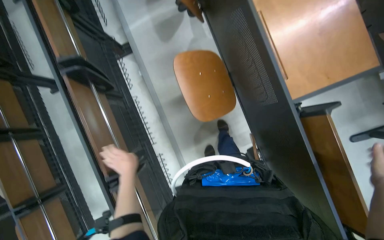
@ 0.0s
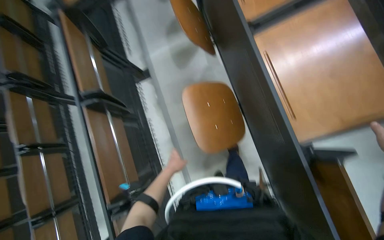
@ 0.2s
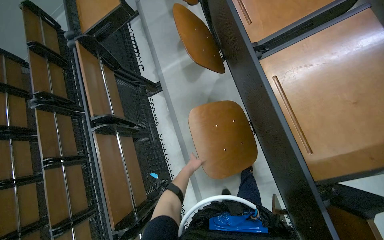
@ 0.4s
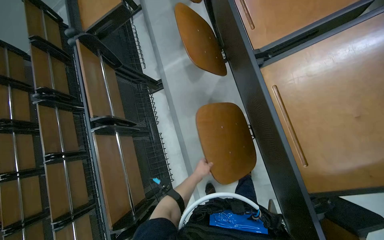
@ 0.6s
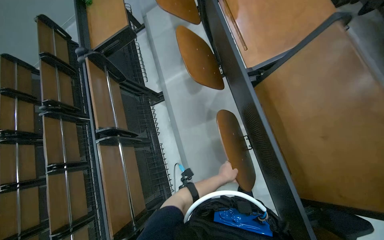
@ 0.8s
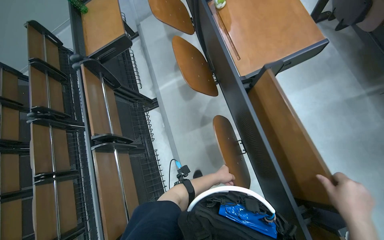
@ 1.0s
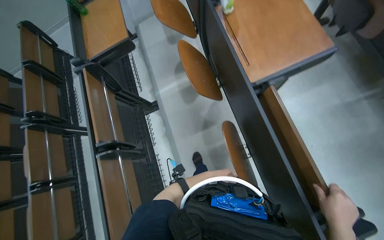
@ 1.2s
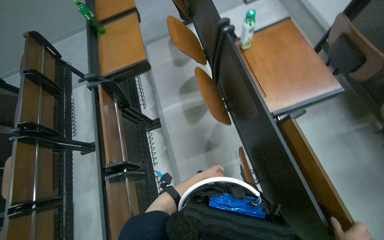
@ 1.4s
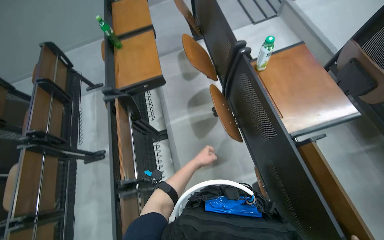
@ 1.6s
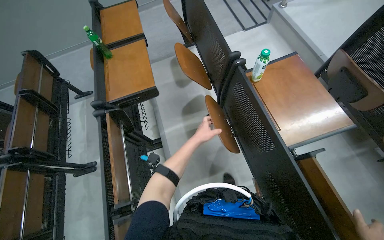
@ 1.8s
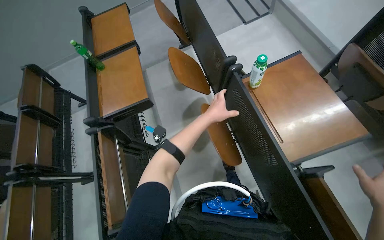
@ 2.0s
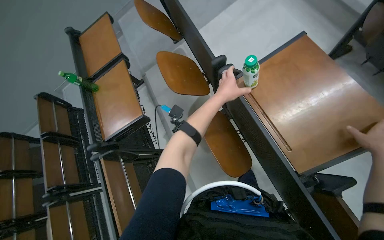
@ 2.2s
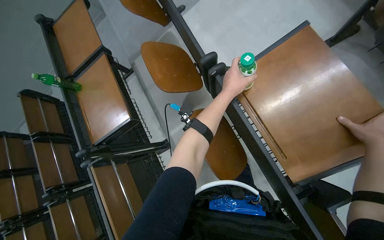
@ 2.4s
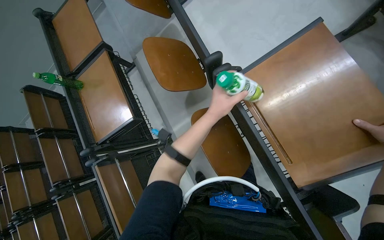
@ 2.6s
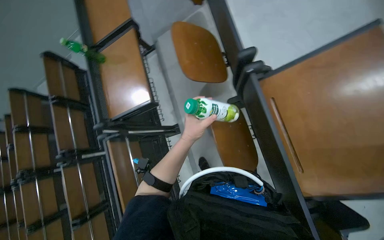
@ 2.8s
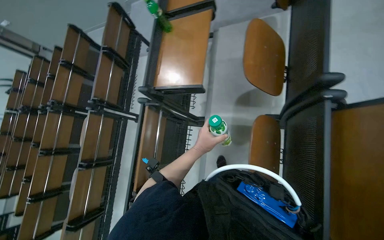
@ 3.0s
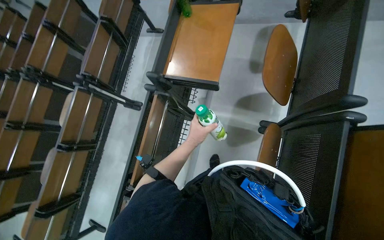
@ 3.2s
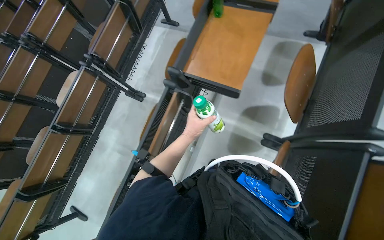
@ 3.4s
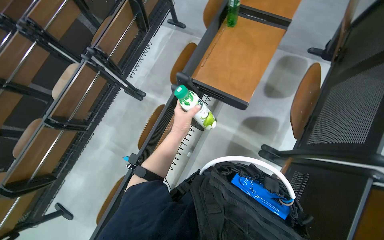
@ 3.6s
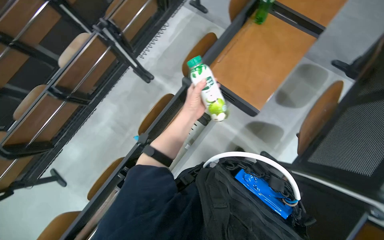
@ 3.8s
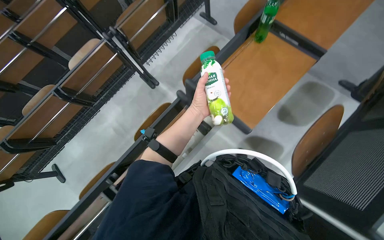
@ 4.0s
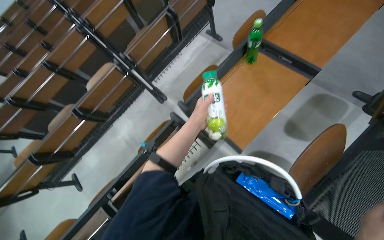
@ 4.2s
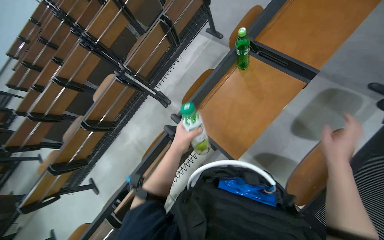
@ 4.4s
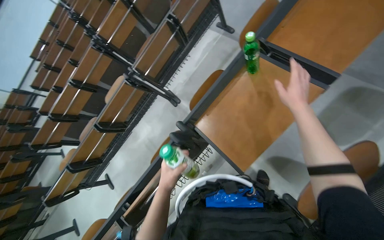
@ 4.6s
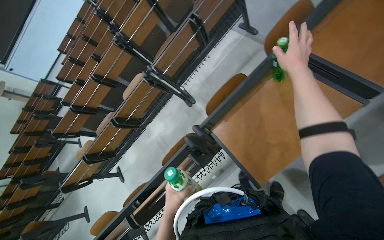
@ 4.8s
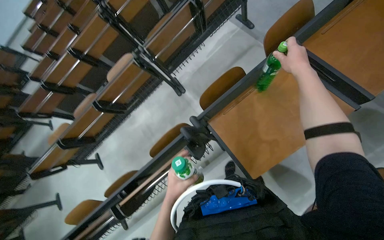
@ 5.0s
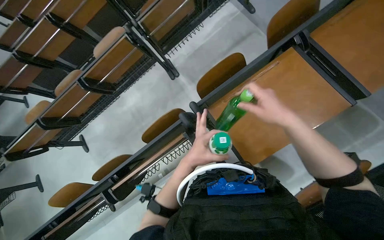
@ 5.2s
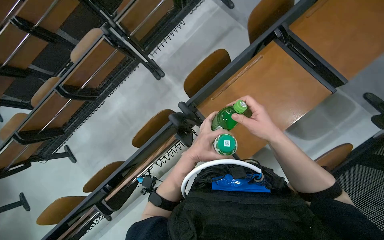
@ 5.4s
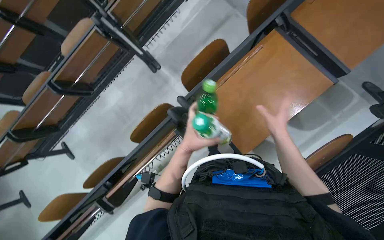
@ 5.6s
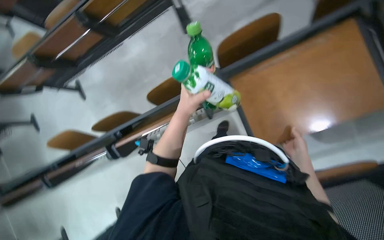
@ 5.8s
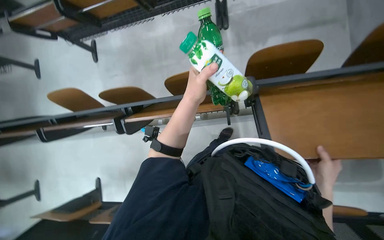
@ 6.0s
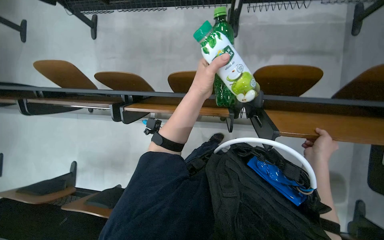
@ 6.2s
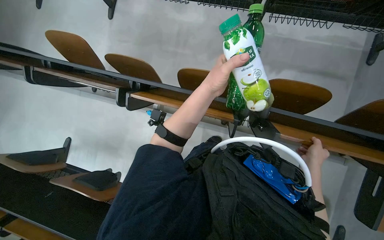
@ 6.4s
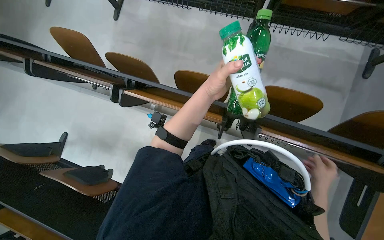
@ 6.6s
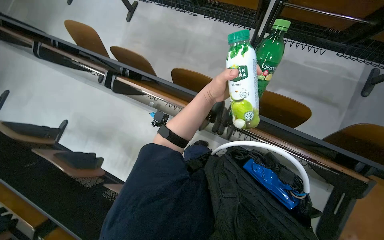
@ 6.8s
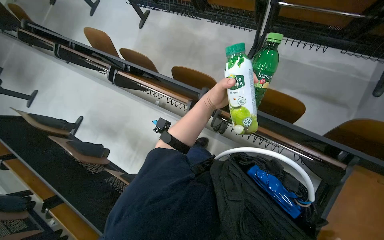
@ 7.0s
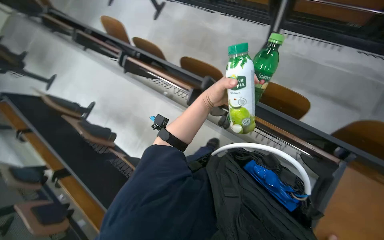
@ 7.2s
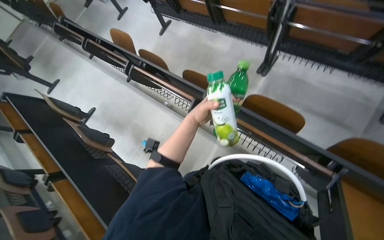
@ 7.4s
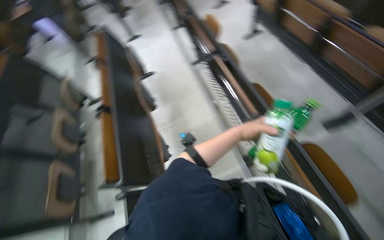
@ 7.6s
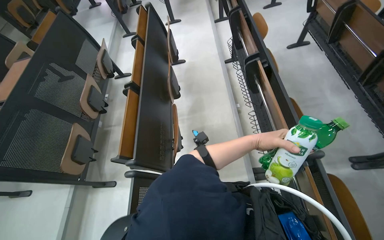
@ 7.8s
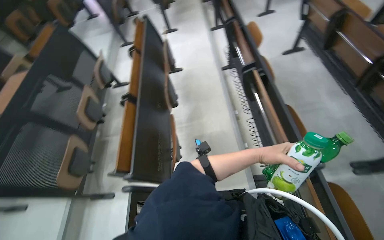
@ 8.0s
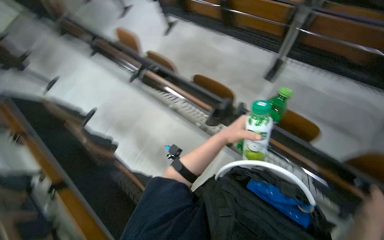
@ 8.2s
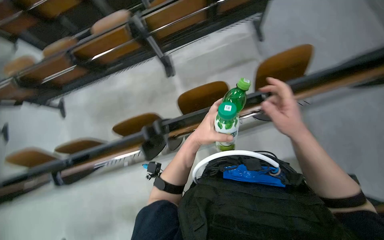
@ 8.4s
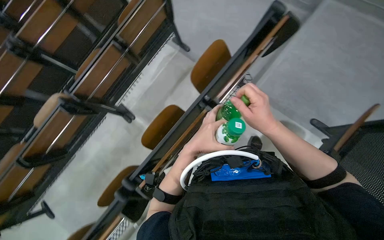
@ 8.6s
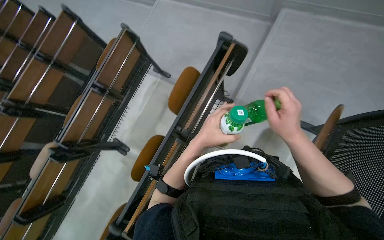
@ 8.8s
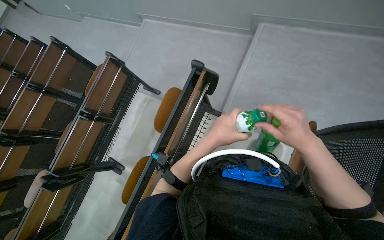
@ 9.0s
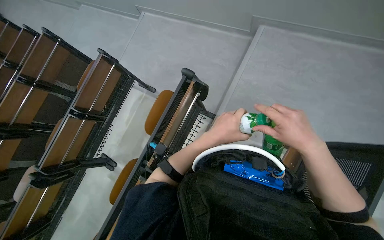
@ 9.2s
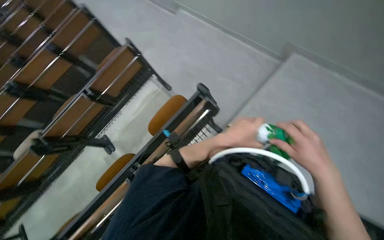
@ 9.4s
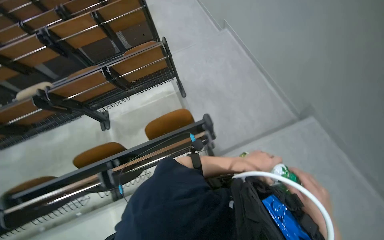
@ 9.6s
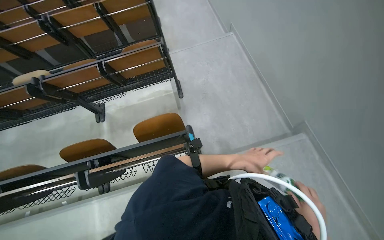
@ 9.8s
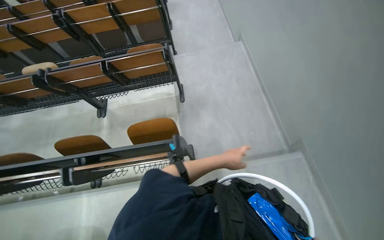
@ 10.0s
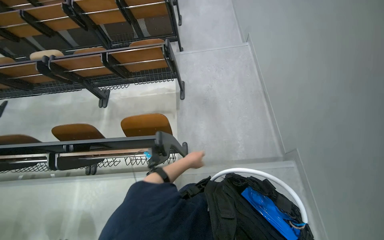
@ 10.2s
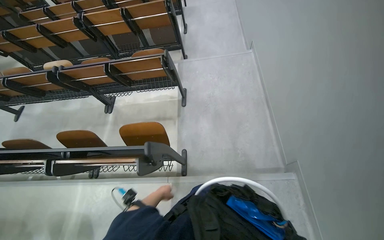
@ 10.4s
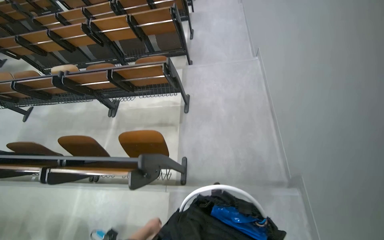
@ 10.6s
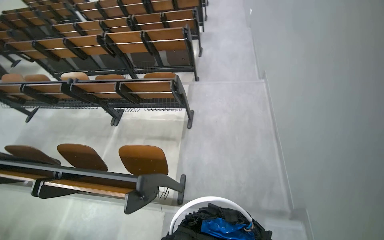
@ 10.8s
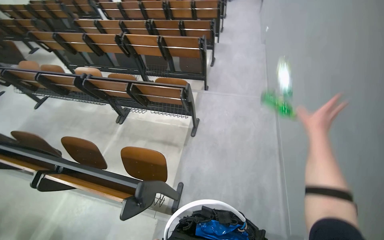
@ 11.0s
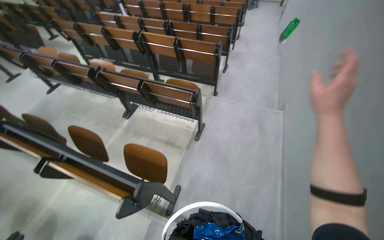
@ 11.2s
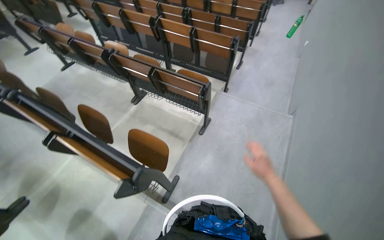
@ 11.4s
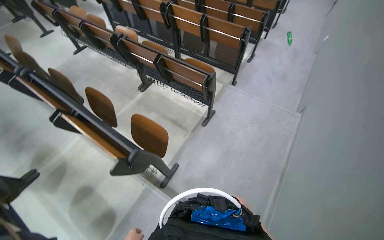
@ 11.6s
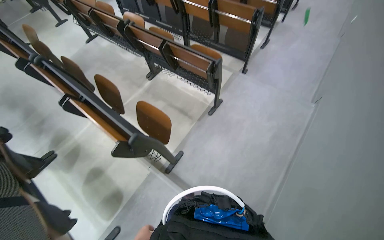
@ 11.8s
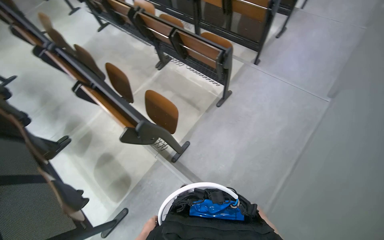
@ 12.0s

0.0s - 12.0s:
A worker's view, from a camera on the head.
Job: organizing items.
The whole recording: Folding classroom desks. The worker clears bottles from desks and folds classroom desks.
0.0s - 1.6s: The view tips upward by some 25 degrees.
1.6s - 3.0s: The head travels roughly 40 cm. The head turns to the left by approximately 20 degrees. The wearer looks roughly 20 degrees further downward.
3.0s - 4.4s: The head travels some 40 cm. The scene rotates clockwise by roughly 35 degrees.
4.4s - 6.0s: The camera pitches downward, by some 30 degrees. The scene turns some 40 degrees clockwise in the picture.
6.0s - 7.6s: The scene turns about 50 degrees clockwise in the picture.
9.0s - 10.4s: The head travels some 70 cm. The wearer's head swings about 60 degrees to the left.
10.4s - 12.0s: The wearer's head swings roughly 40 degrees to the left.

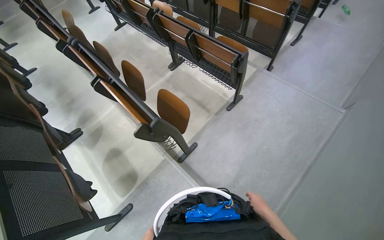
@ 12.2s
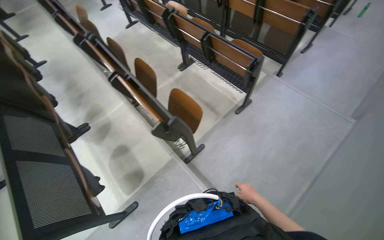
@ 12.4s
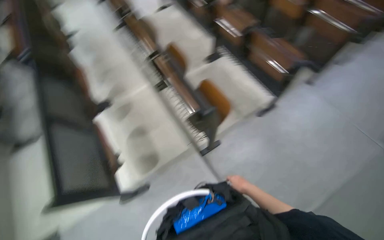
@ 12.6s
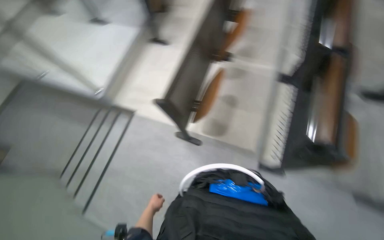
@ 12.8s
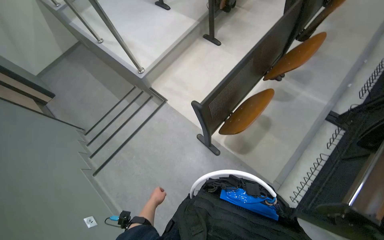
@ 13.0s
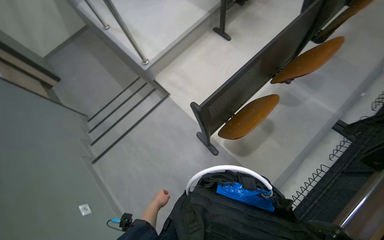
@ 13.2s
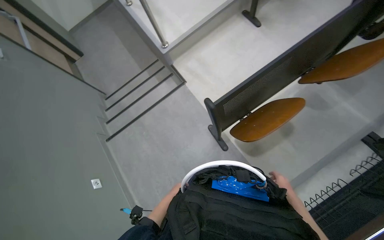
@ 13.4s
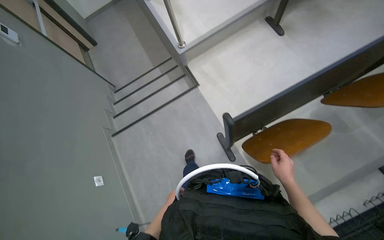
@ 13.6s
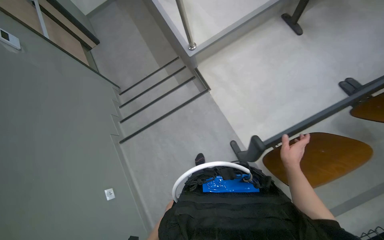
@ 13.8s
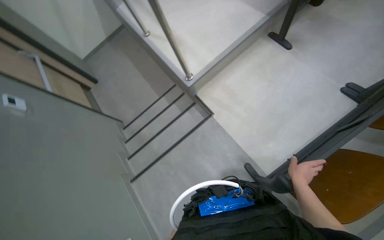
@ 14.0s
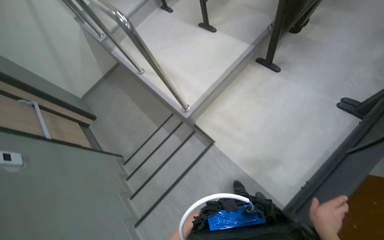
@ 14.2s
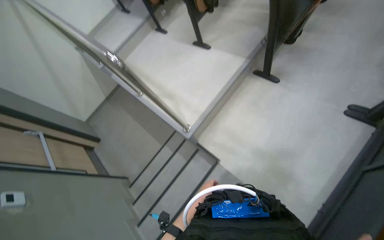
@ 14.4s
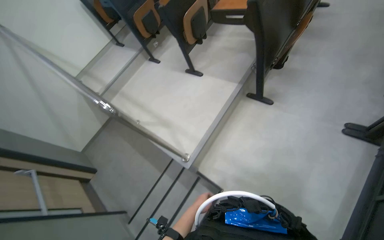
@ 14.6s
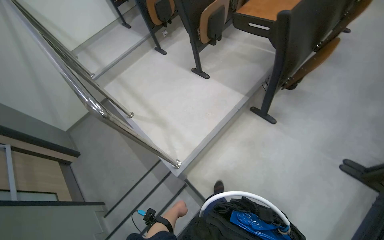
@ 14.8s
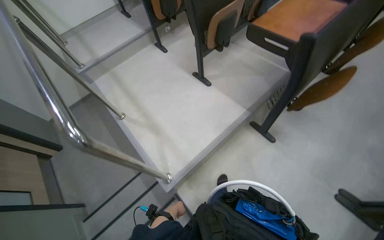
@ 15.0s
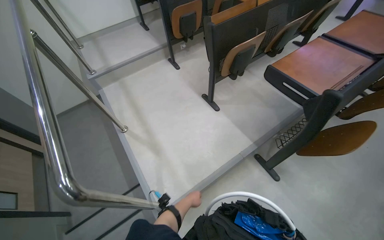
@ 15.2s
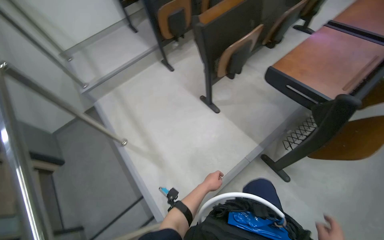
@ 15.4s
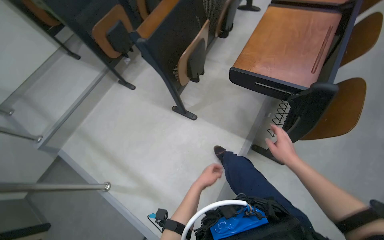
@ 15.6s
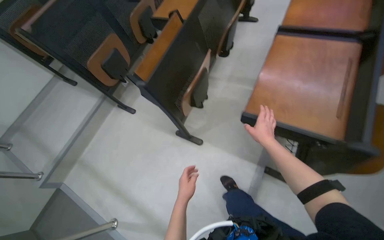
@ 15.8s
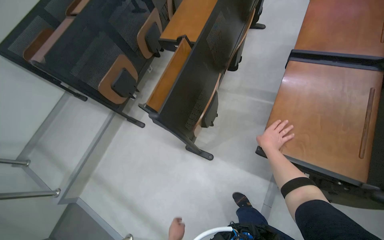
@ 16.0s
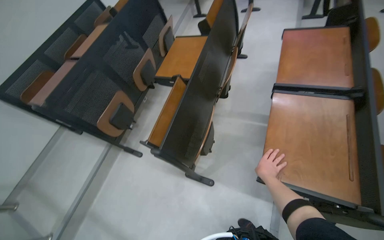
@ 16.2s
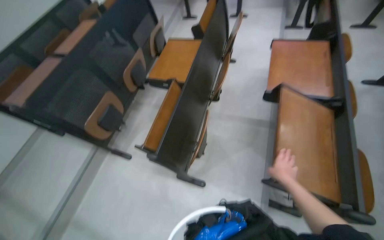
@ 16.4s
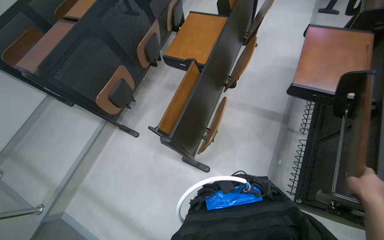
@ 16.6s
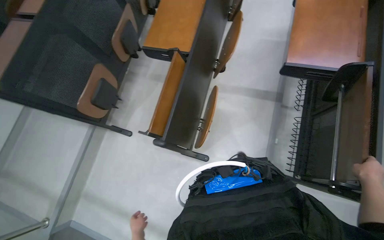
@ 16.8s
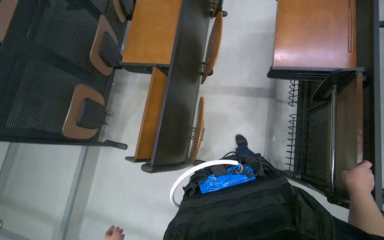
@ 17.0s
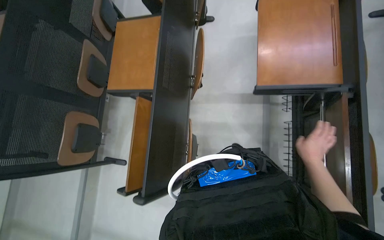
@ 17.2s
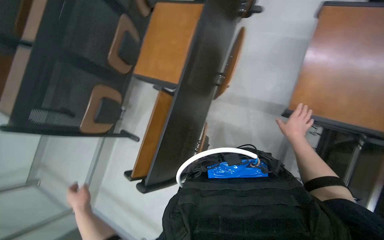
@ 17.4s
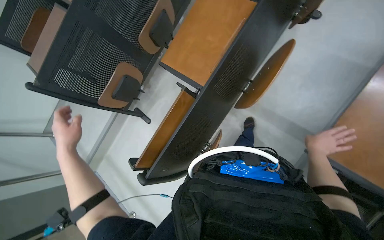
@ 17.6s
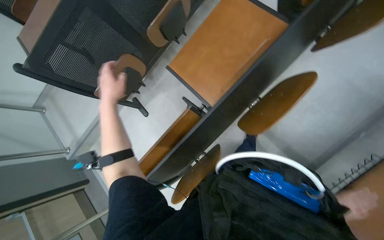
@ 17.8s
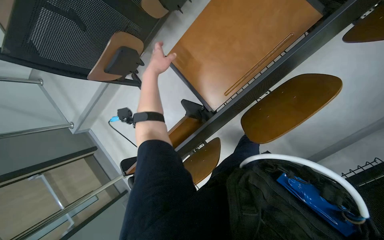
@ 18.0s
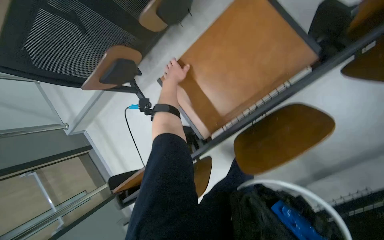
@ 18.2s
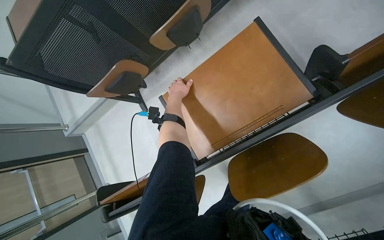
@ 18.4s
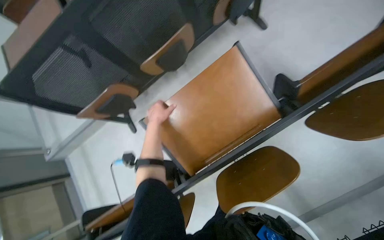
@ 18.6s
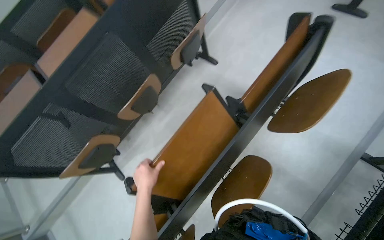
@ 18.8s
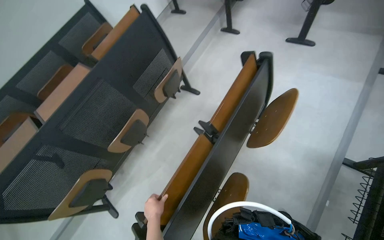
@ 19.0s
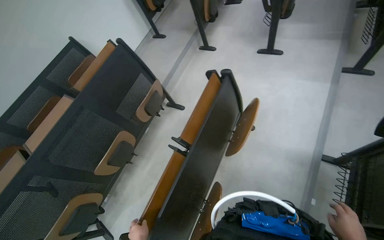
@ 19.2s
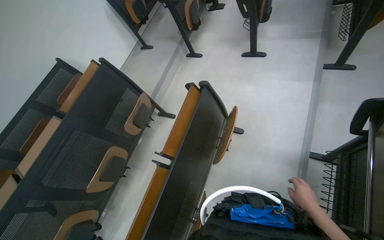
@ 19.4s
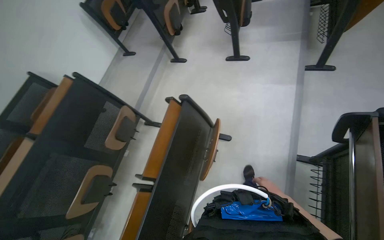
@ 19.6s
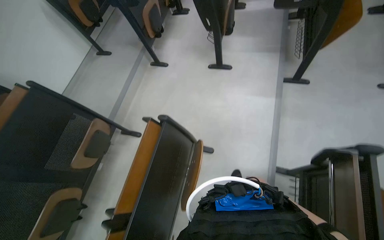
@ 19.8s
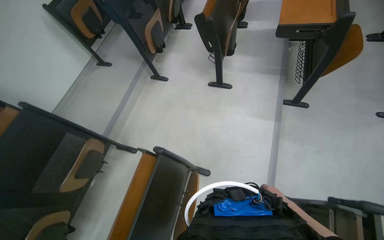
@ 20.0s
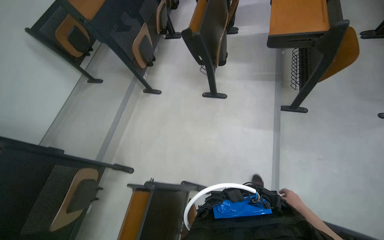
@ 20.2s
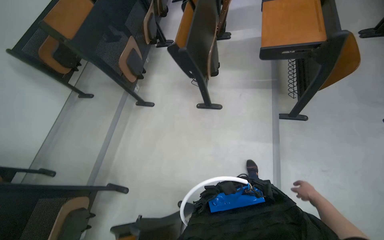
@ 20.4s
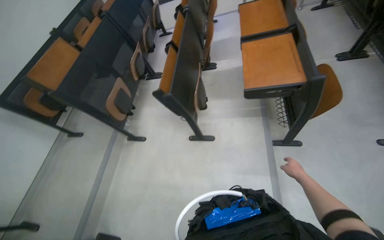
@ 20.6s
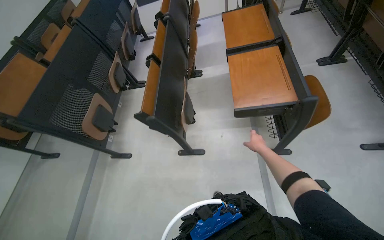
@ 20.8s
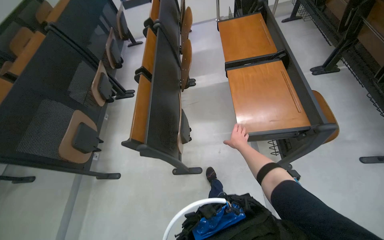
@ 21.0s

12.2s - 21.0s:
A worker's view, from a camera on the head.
Job: organizing items.
The whole recording: Folding classroom desks. The worker clears bottles from desks and folds classroom desks.
12.2s - 13.6s: The head travels roughly 50 cm. The head turns to the left by roughly 85 degrees. The view tips downward by approximately 20 degrees.
13.6s - 15.2s: The camera travels roughly 1 m. The view tilts some 20 degrees upward.
15.2s - 16.6s: The head travels some 90 cm. The scene turns roughly 30 degrees counterclockwise in the picture.
16.6s - 18.0s: The head travels roughly 80 cm. The view tilts some 35 degrees downward.
18.0s - 19.6s: The head travels about 70 cm. The wearer's head swings some 30 degrees to the right. The view tilts some 40 degrees upward.
19.6s - 21.0s: The camera travels about 1 m. The head turns to the right by about 20 degrees.
